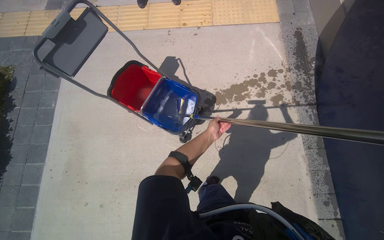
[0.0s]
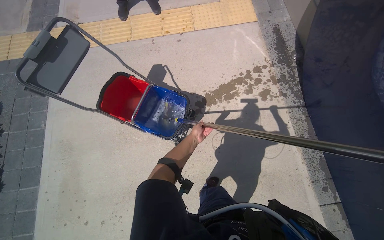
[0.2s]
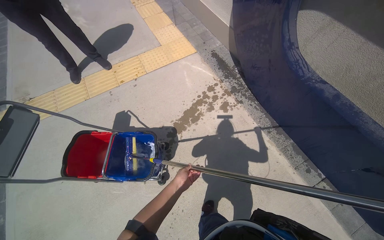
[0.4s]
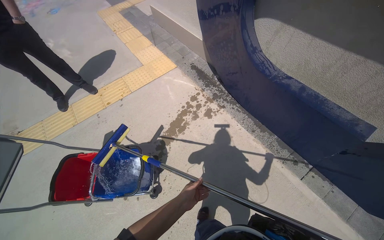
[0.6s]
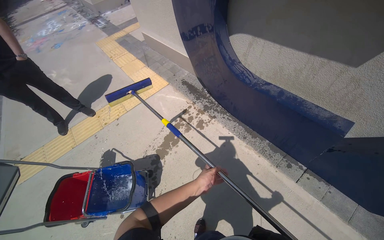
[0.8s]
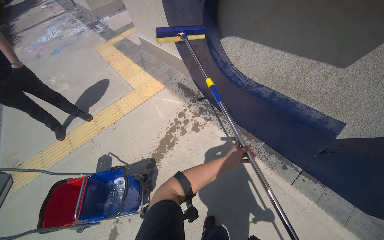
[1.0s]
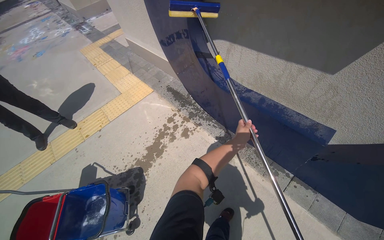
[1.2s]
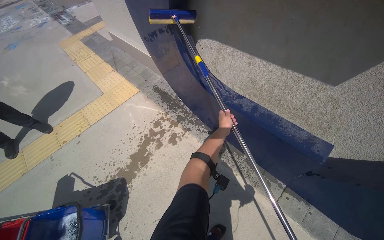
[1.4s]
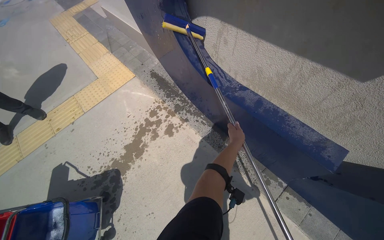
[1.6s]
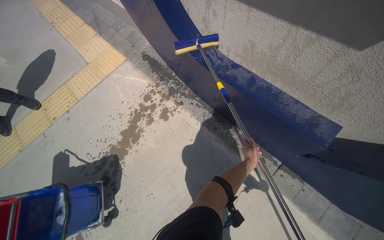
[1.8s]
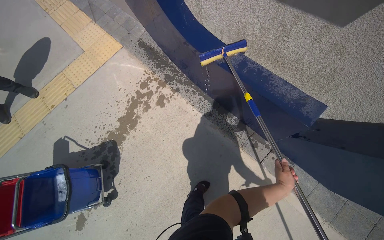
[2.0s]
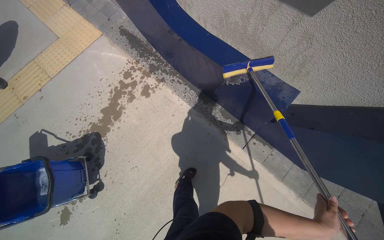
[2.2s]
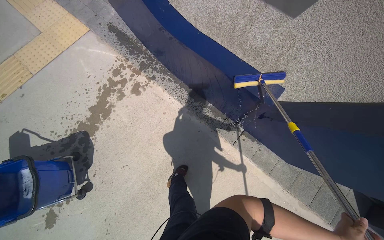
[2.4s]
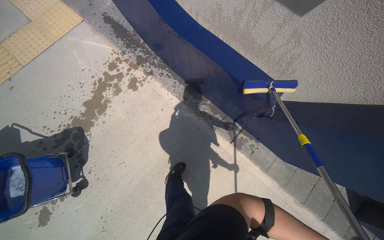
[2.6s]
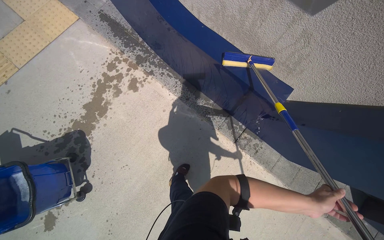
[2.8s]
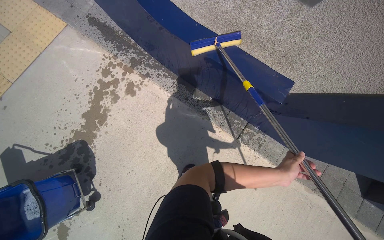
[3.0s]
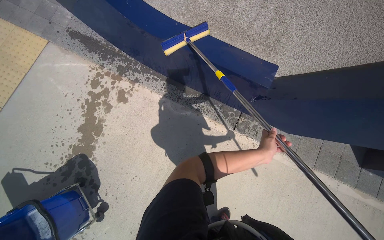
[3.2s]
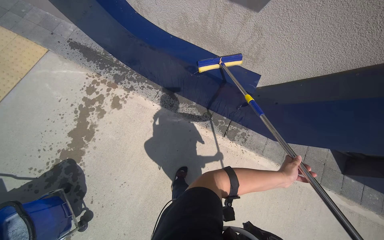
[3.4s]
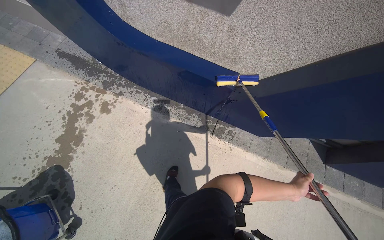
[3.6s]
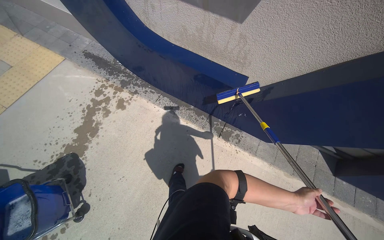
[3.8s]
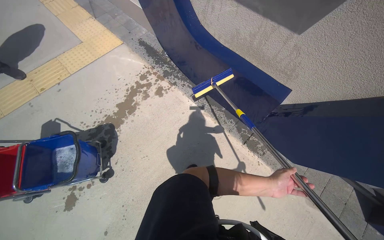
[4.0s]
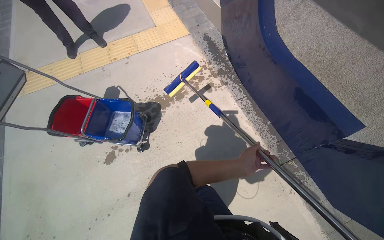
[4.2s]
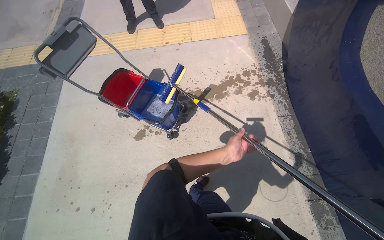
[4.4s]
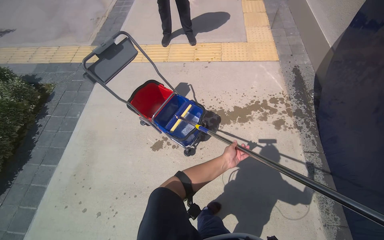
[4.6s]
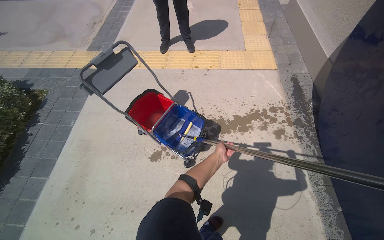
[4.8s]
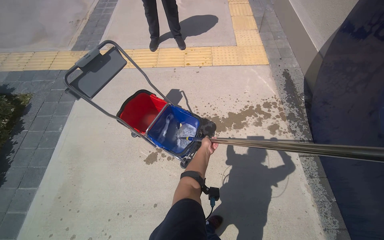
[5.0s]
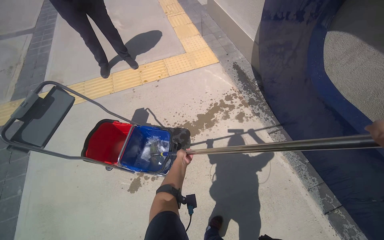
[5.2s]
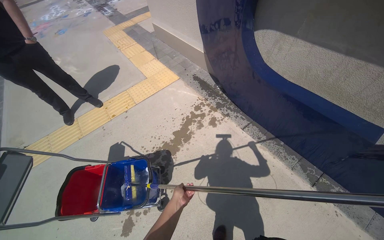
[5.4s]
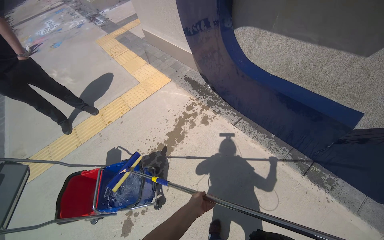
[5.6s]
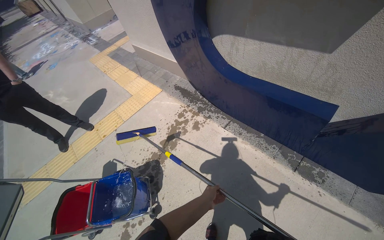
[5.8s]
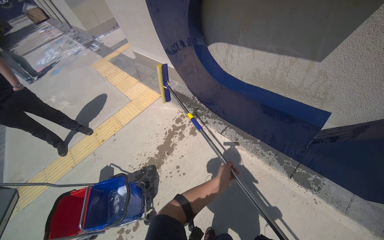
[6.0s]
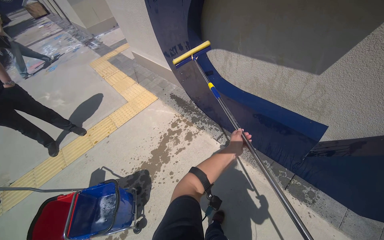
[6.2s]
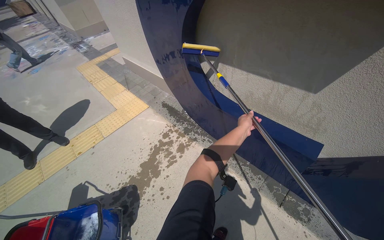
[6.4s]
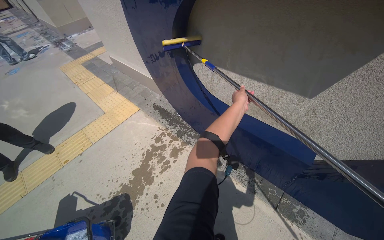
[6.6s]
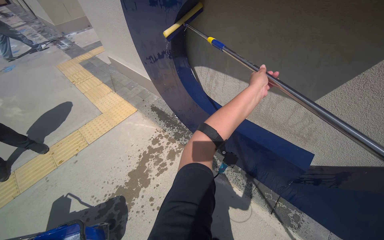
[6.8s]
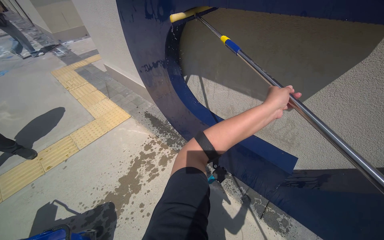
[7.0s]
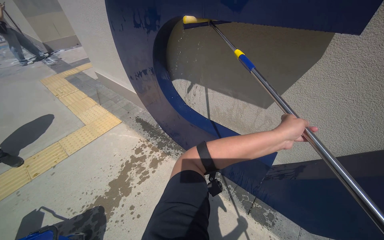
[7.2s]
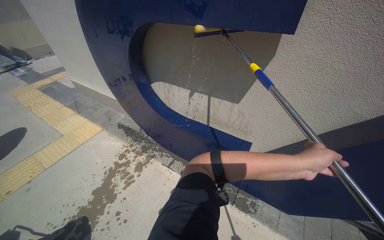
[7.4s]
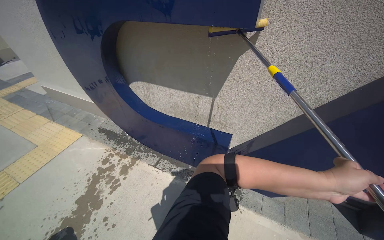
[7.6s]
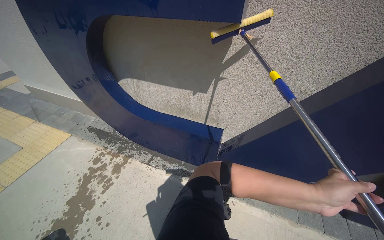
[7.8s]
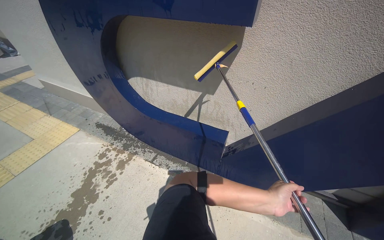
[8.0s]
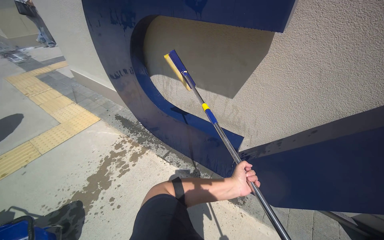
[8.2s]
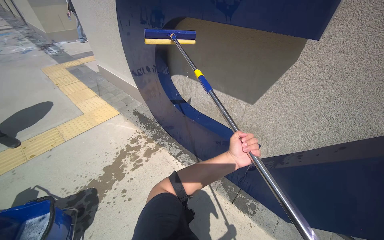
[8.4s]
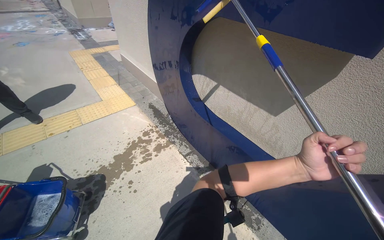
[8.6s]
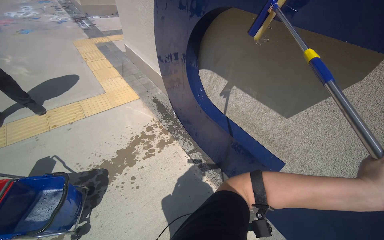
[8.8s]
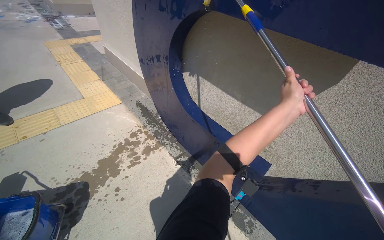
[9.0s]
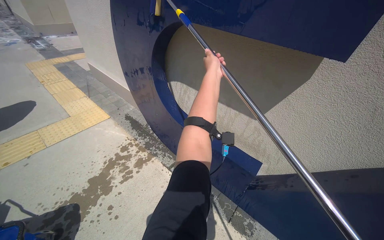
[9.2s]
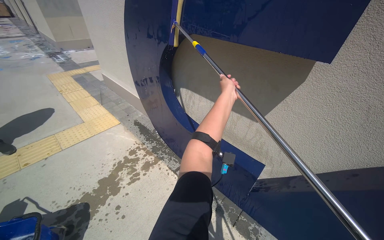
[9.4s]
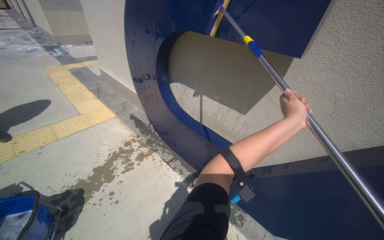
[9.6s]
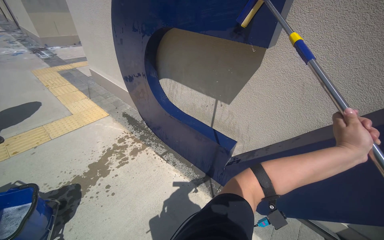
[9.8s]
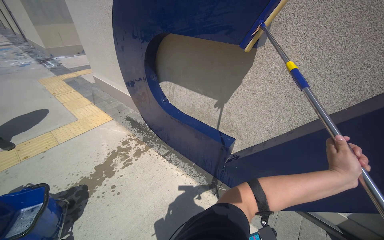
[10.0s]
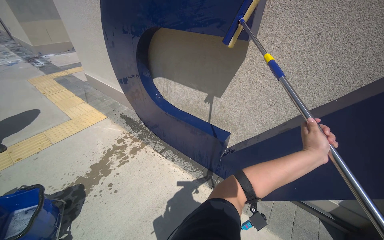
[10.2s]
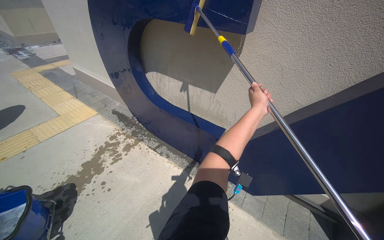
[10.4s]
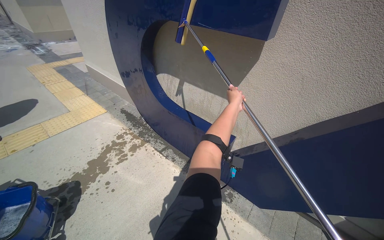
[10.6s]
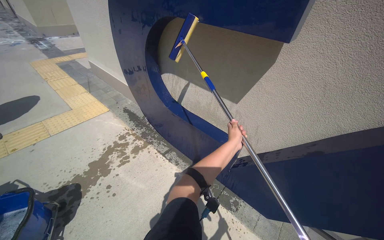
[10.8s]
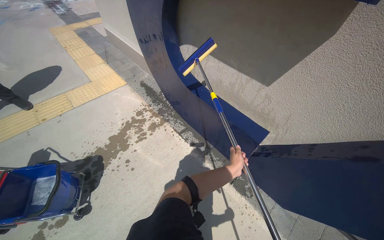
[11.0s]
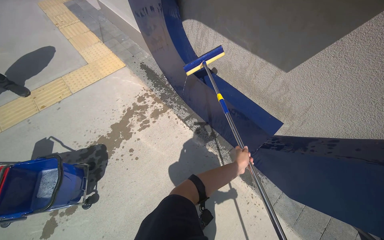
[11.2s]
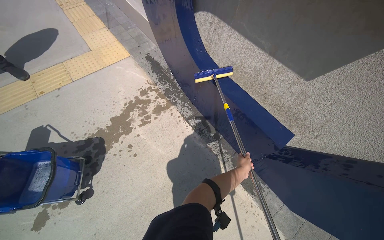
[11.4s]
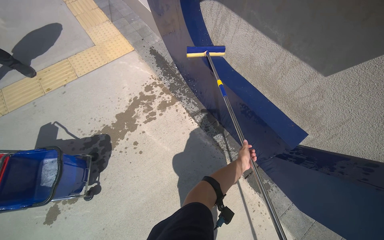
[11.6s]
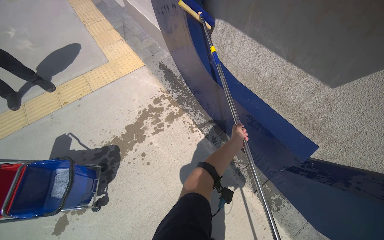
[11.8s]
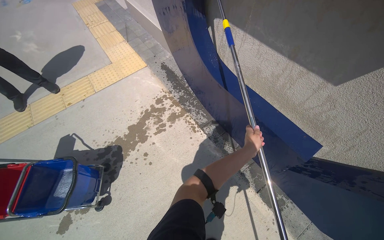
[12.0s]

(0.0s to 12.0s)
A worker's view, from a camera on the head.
Job: wiping surfaces.
The whole recording: Scrubbing large blue letter C. The worker scrubs the large blue letter C on the wall with a long-handled tool.
0.0s - 1.6s: The head travels roughly 80 cm. The head rotates roughly 45 degrees to the right. The view tips upward by approximately 15 degrees.
1.6s - 3.0s: The view tilts about 15 degrees downward.
3.0s - 4.4s: The camera is carried some 60 cm. The head rotates about 50 degrees to the left. The wearer looks about 10 degrees further upward.
4.4s - 6.0s: The head rotates some 40 degrees to the right. The view tips upward by approximately 20 degrees.
6.0s - 7.6s: The camera sweeps to the right, by about 25 degrees. The left hand moves to the right and nearer to the camera, approximately 60 cm, and travels up the picture and back again, about 60 cm each way.
7.6s - 9.0s: The left hand shifts about 40 cm up the picture and to the left.
9.0s - 10.4s: The wearer moves some 40 cm.
10.4s - 12.0s: The camera is carried roughly 60 cm. The wearer looks approximately 20 degrees further to the left. The view tilts about 20 degrees downward.

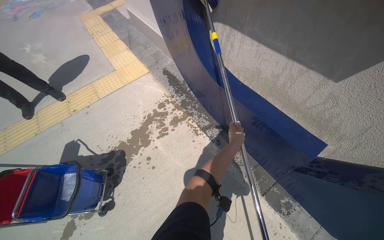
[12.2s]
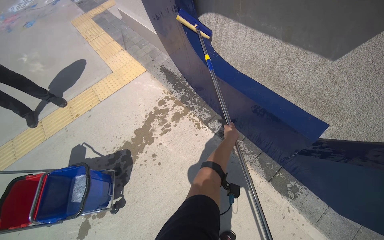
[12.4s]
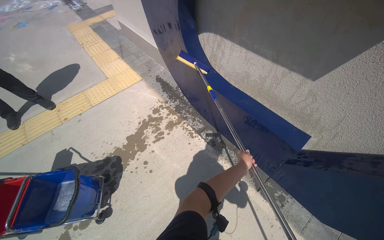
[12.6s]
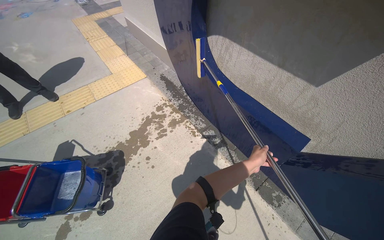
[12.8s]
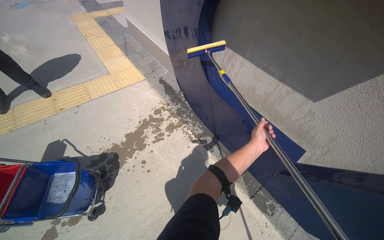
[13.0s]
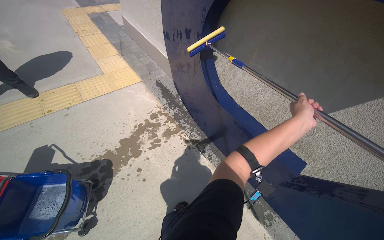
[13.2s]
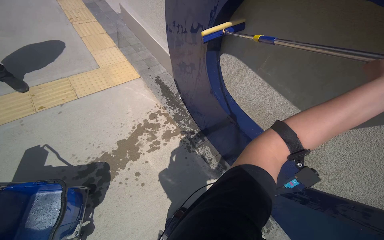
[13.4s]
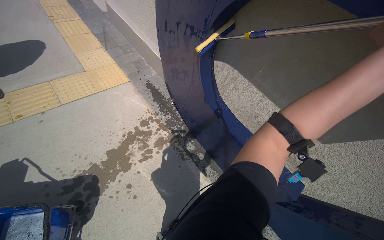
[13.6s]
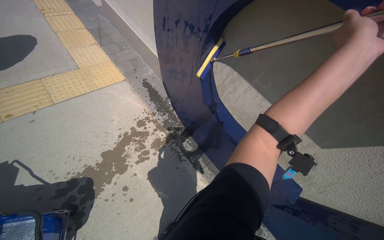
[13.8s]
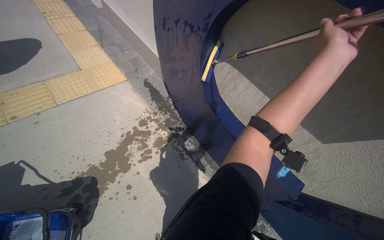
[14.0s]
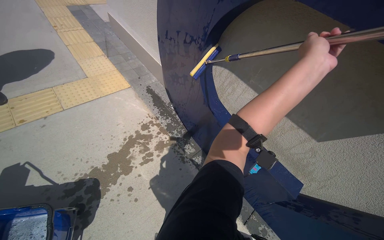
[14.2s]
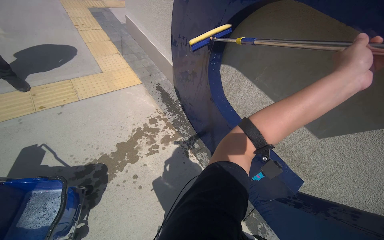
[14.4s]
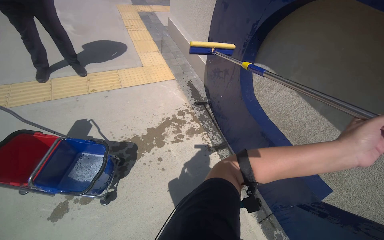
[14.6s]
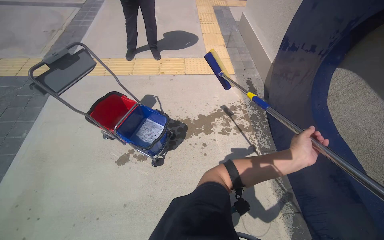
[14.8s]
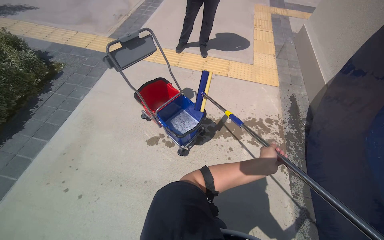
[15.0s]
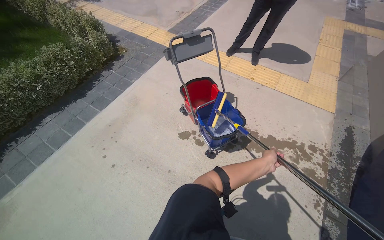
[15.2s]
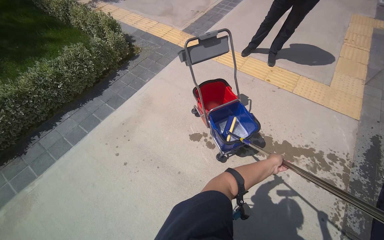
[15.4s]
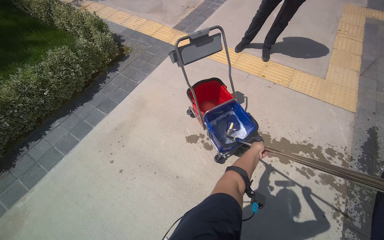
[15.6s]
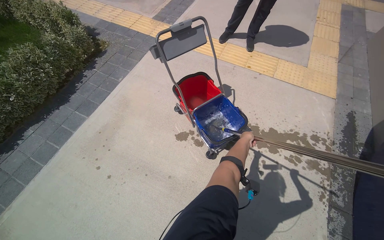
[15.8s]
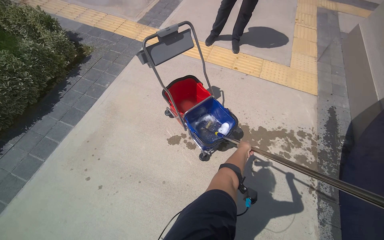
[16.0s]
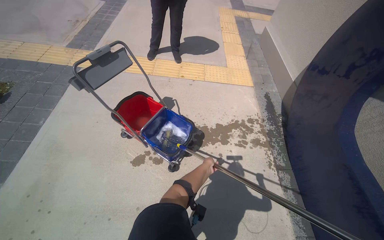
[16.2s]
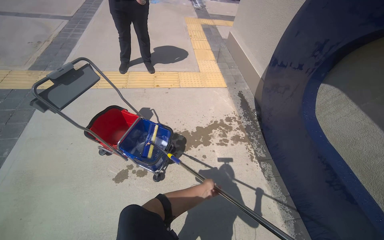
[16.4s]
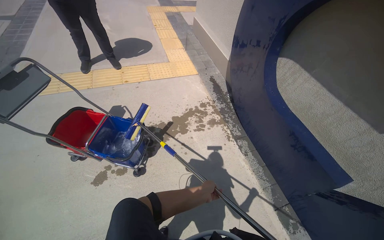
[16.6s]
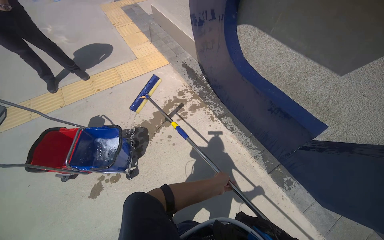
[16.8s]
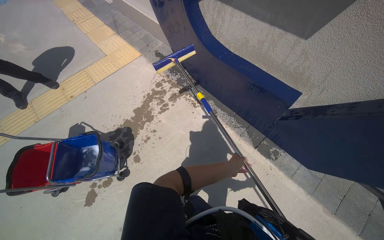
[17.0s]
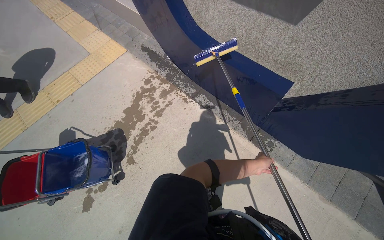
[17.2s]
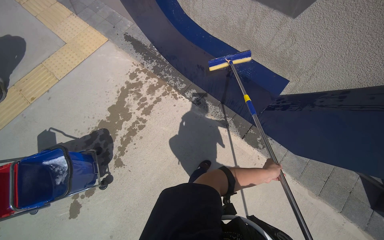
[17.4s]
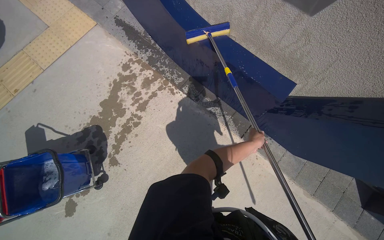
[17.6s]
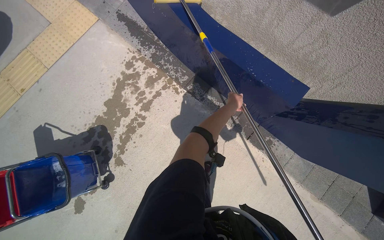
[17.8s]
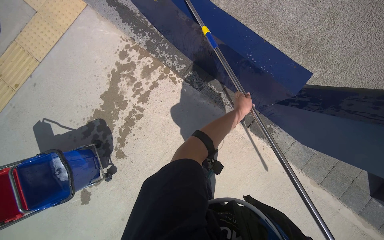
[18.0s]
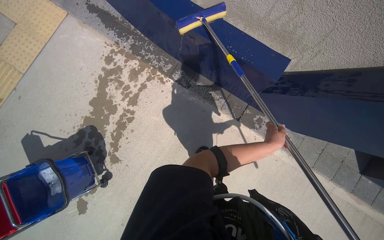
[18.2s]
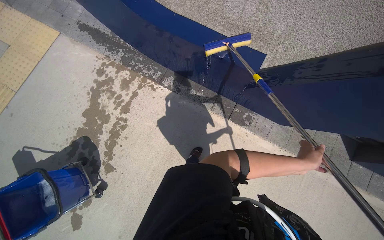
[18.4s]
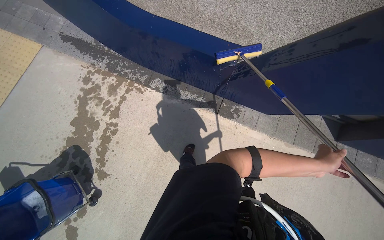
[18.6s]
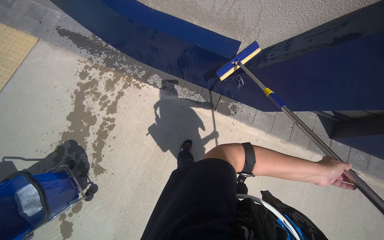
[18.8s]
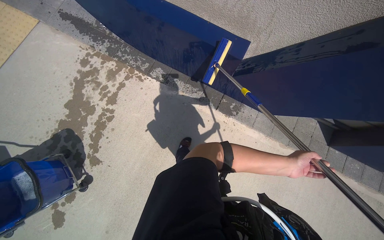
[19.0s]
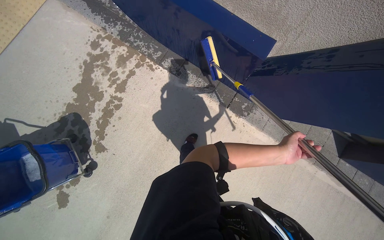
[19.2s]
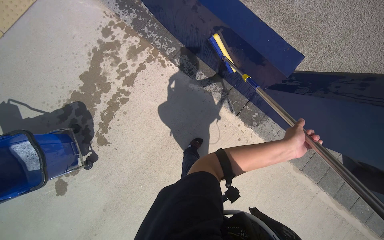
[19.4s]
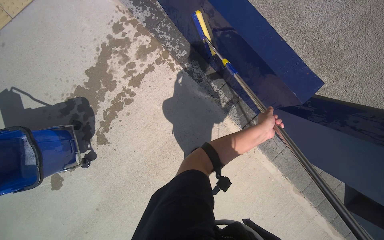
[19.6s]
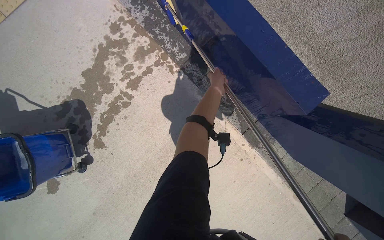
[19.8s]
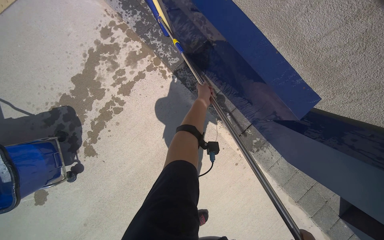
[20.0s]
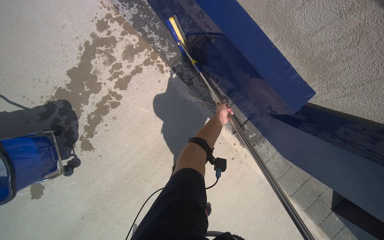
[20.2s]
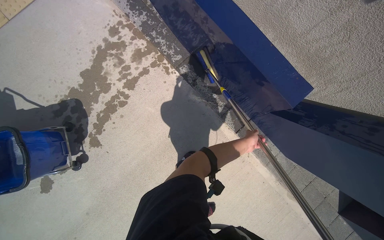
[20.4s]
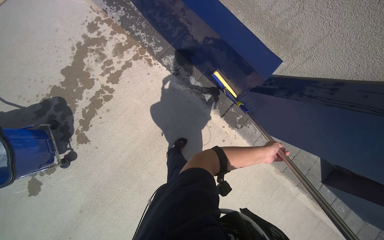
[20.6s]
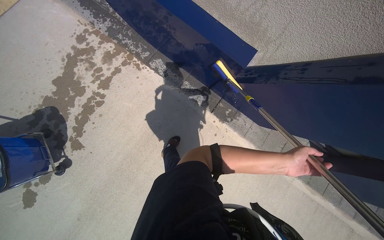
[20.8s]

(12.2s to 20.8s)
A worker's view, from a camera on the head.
Job: wiping surfaces.
The whole recording: Scrubbing large blue letter C. The worker scrubs the large blue letter C on the wall with a long-handled tool.
12.2s - 13.6s: The head travels about 40 cm. The camera is aimed some 15 degrees further to the right.
13.6s - 15.0s: The wearer moves approximately 60 cm. The head rotates roughly 55 degrees to the left.
15.0s - 16.6s: The head rotates about 35 degrees to the right.
16.6s - 18.0s: The camera travels roughly 70 cm. The camera pitches downward, by about 30 degrees. The scene turns some 35 degrees counterclockwise in the picture.
18.0s - 19.4s: The left hand is displaced to the right, down the picture and nearer to the camera by approximately 30 cm.
19.4s - 20.8s: The left hand travels down the picture by approximately 20 cm, and moves some 20 cm to the left and comes back.
